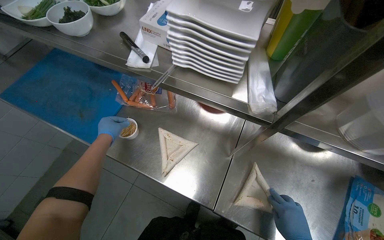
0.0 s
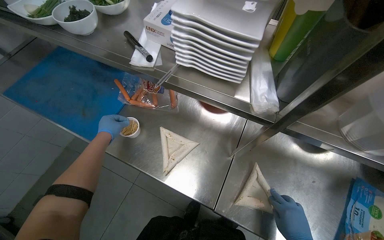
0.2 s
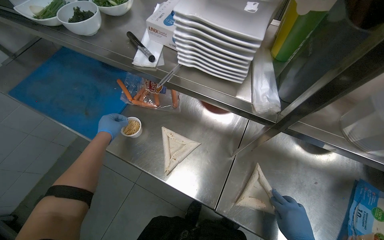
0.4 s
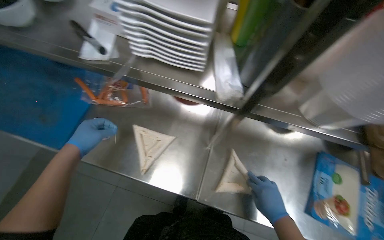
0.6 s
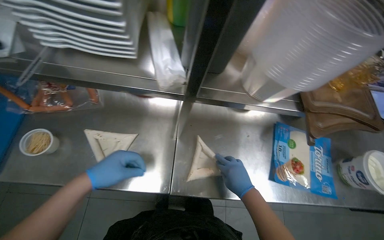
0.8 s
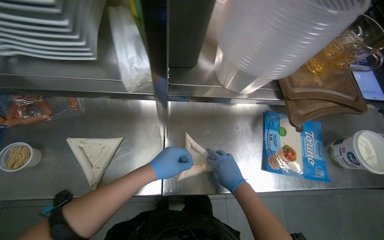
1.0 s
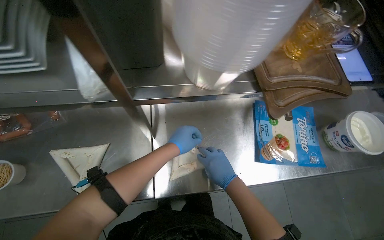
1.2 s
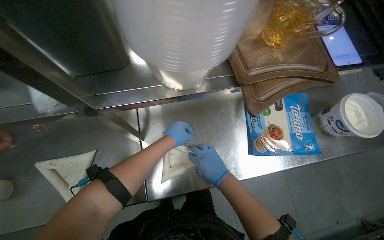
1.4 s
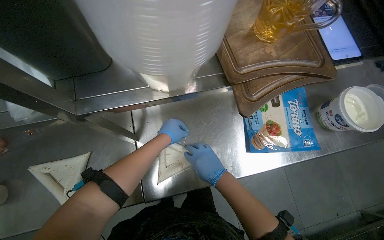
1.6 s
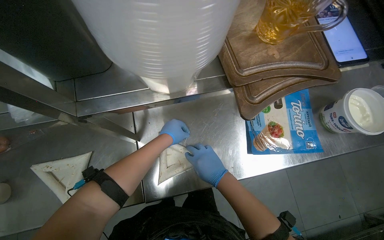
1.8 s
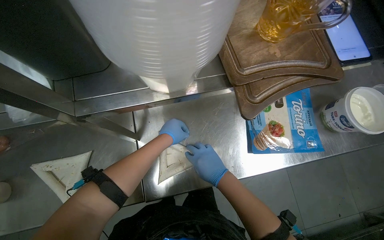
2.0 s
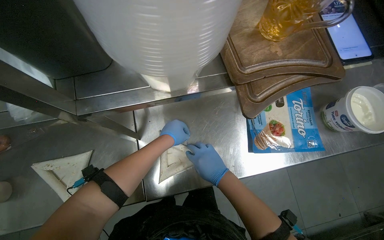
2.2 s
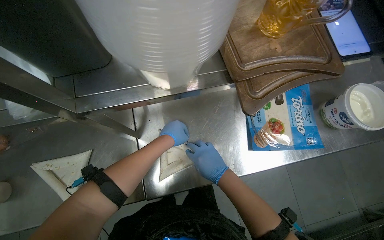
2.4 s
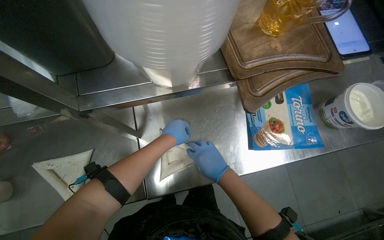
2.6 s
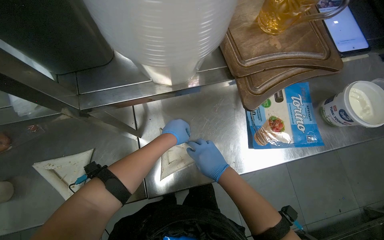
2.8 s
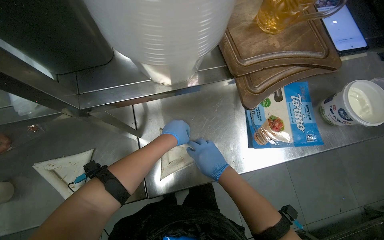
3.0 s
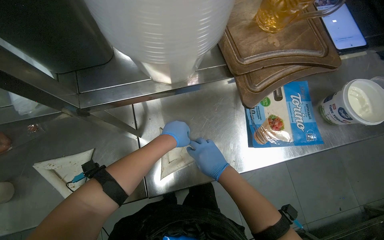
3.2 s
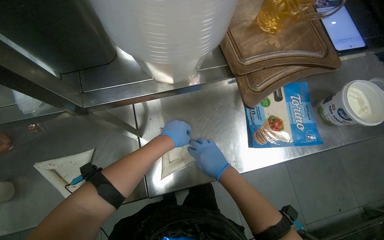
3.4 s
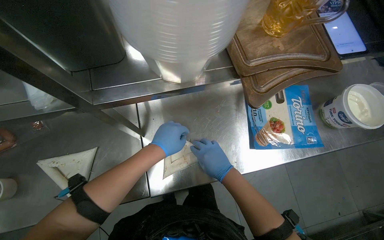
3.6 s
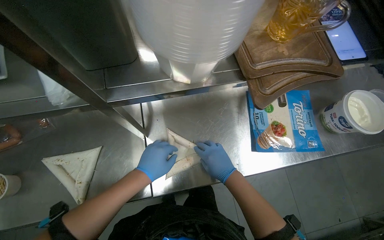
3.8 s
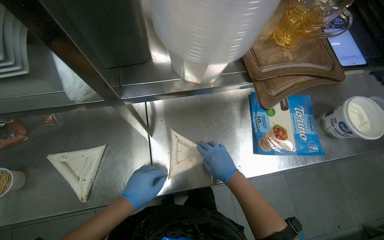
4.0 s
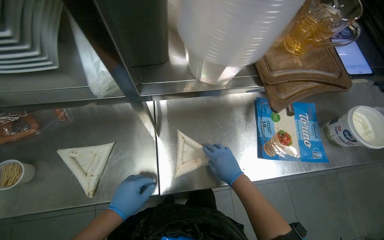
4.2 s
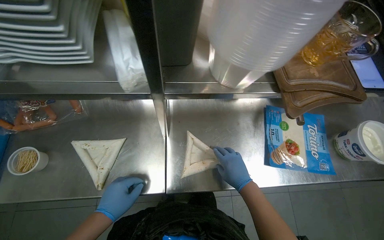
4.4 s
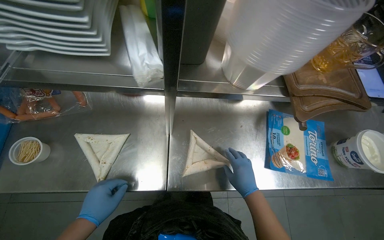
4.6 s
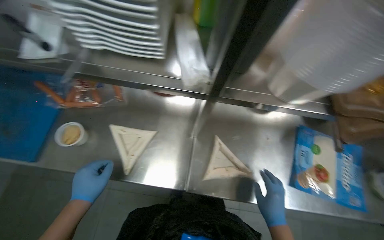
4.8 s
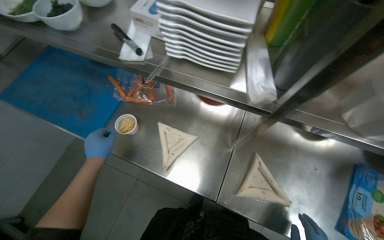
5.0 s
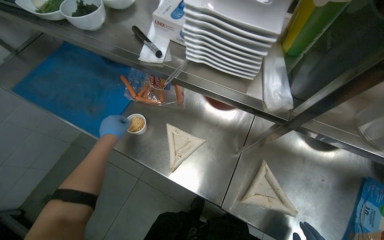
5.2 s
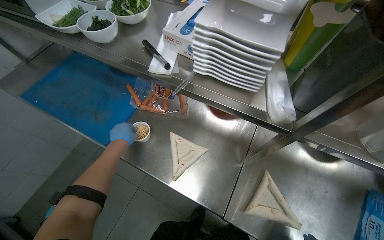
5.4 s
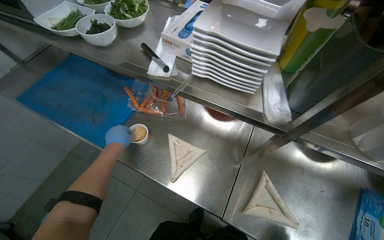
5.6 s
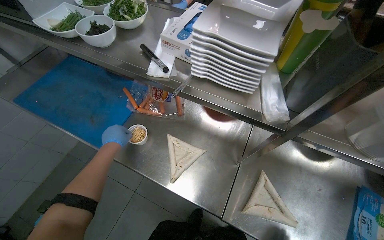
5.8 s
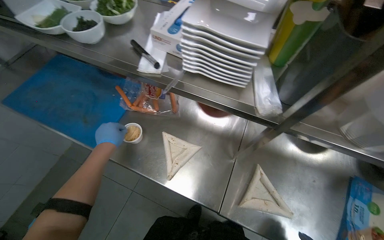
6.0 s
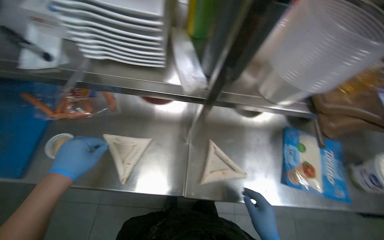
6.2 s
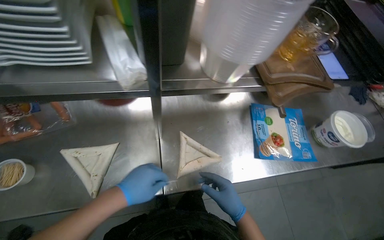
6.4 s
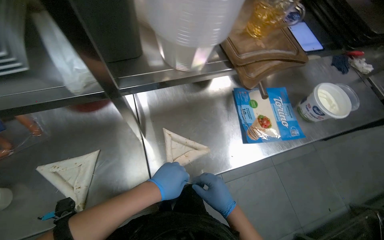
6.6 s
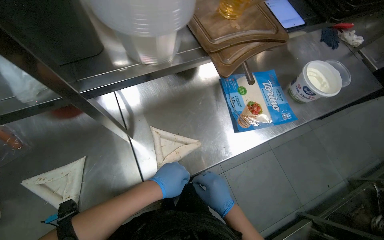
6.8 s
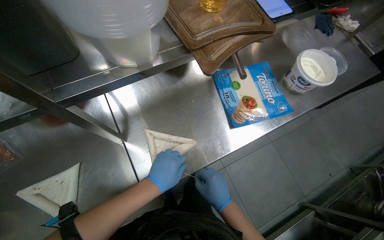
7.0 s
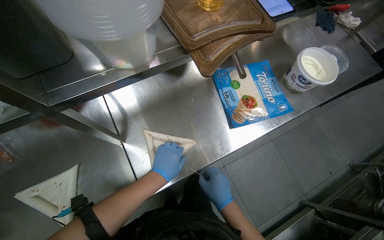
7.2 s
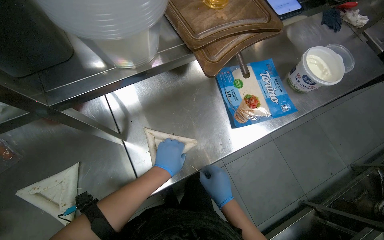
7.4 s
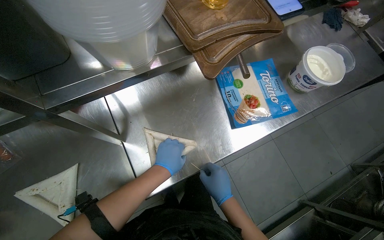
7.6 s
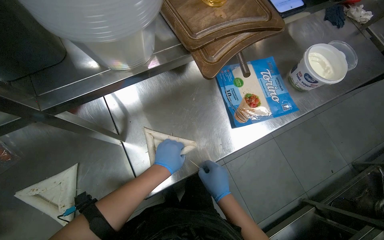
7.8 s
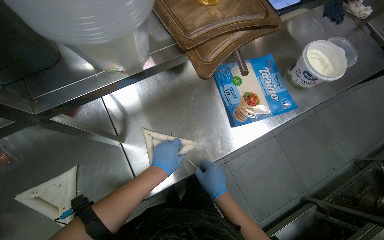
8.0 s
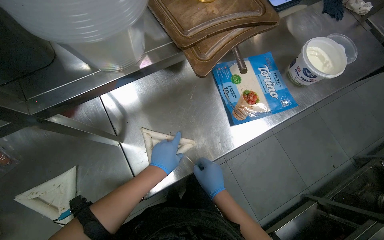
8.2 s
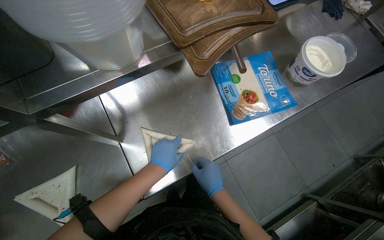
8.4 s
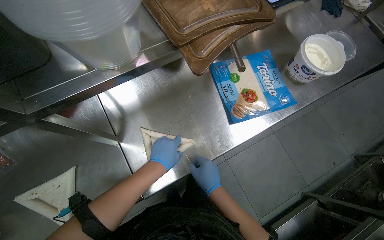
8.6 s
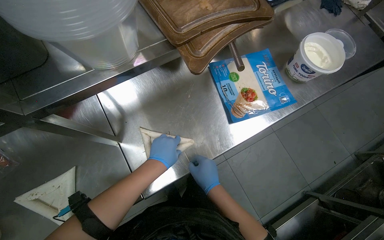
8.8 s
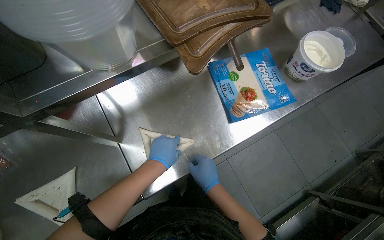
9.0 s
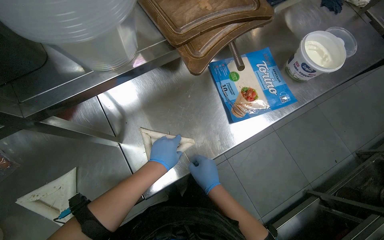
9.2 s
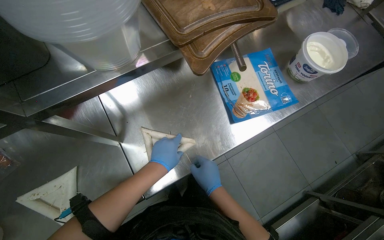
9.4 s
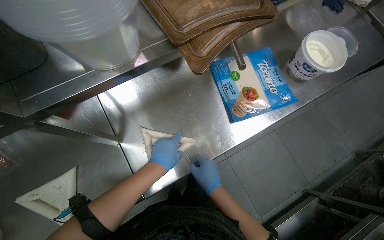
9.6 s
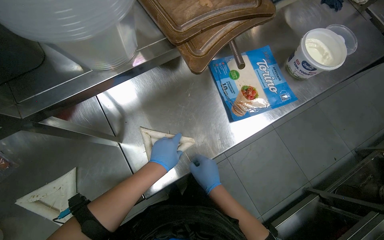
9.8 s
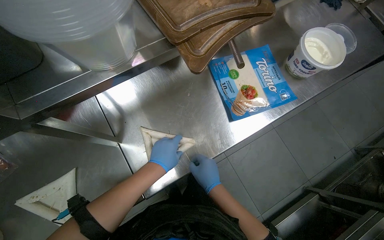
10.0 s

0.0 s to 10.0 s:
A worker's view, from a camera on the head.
Job: preparing food.
The whole recording: Securing rolled tortillas with toothpicks. The worker secures rolled tortillas with toothpicks on the metal counter.
0.0 to 1.4 s: The wearer looks about 35 degrees further to the right. The view tips downward by roughly 15 degrees. The left hand moves to the right, some 60 cm.
1.4 to 2.8 s: The hands keep their place.
2.8 to 4.2 s: The left hand goes about 30 cm down the picture, to the left and nearer to the camera.
4.2 to 5.8 s: The wearer's head swings about 35 degrees to the left. The camera pitches upward, by approximately 10 degrees.
5.8 to 7.2 s: The head rotates approximately 50 degrees to the right. The camera pitches downward, by roughly 20 degrees.
7.2 to 8.6 s: The hands are busy where they are.
8.6 to 10.0 s: The hands keep their place.

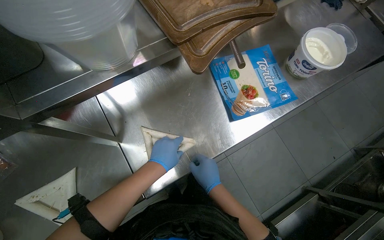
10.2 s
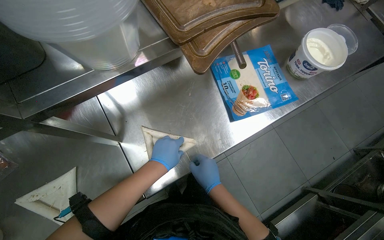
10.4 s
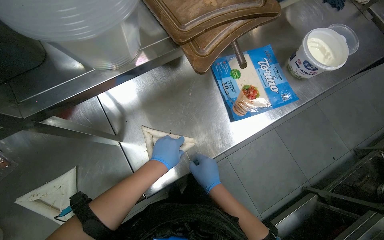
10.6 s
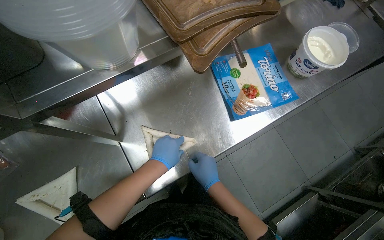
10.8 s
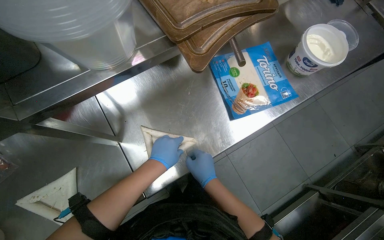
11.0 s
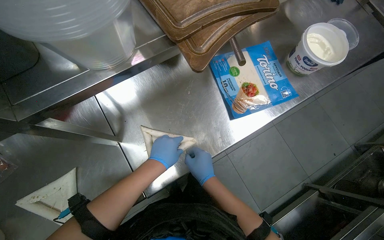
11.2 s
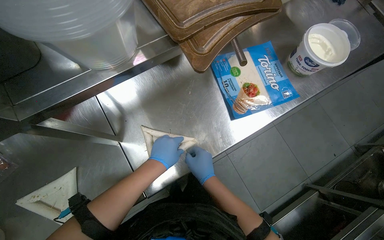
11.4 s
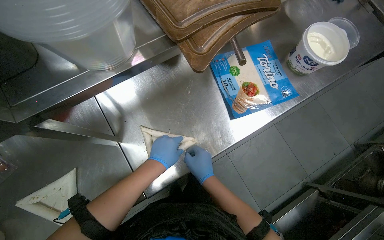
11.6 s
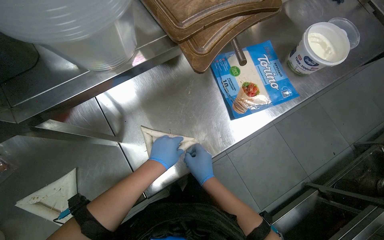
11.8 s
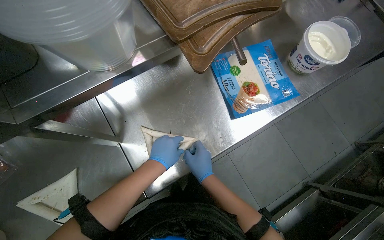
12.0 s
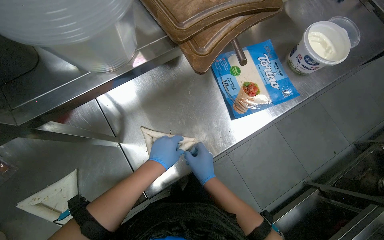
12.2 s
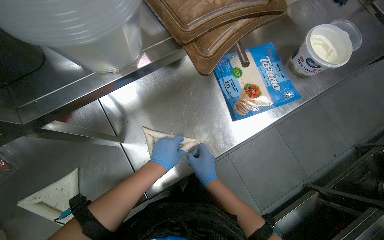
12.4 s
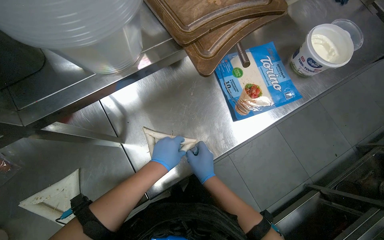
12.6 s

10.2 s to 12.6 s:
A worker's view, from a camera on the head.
Job: preparing food.
The whole recording: Securing rolled tortillas with toothpicks. The worker secures rolled tortillas with toothpicks on the metal counter.
10.2 to 11.4 s: The hands stay close to where they were, moving slightly.
11.4 to 12.6 s: The hands stay in one place.

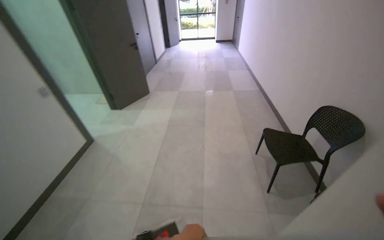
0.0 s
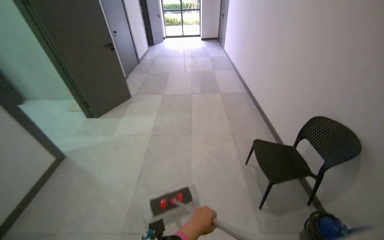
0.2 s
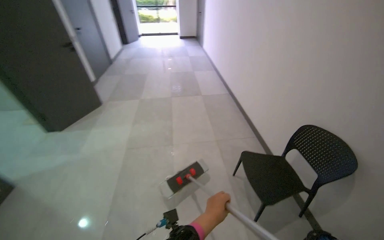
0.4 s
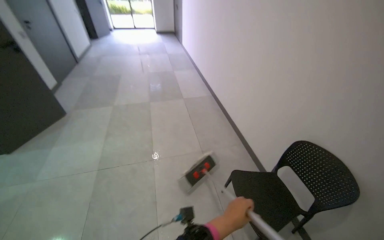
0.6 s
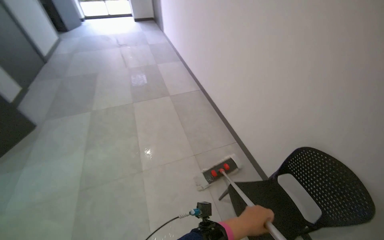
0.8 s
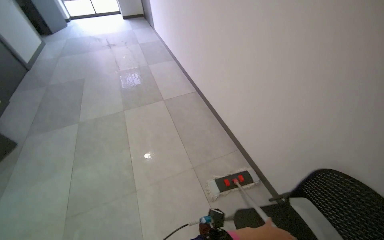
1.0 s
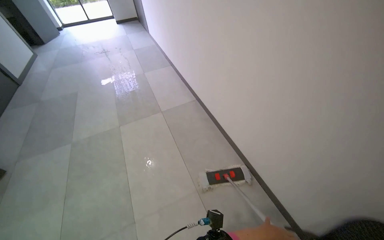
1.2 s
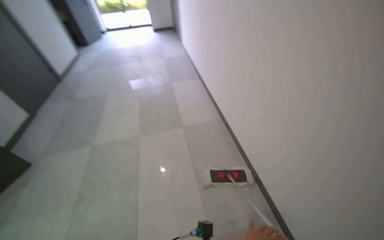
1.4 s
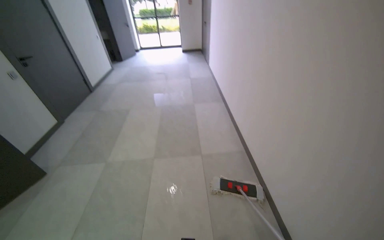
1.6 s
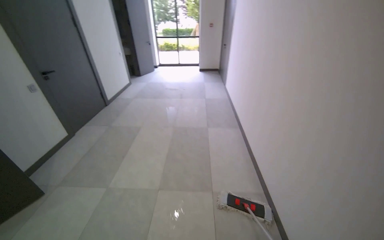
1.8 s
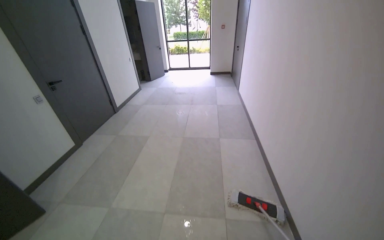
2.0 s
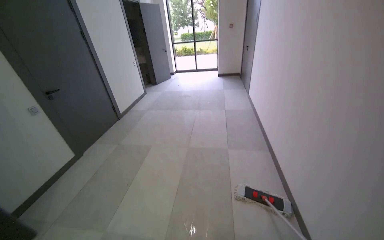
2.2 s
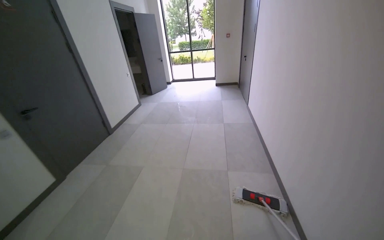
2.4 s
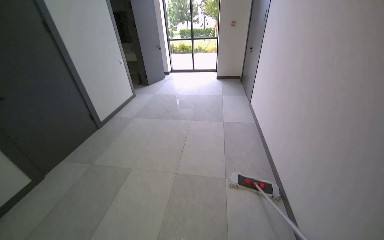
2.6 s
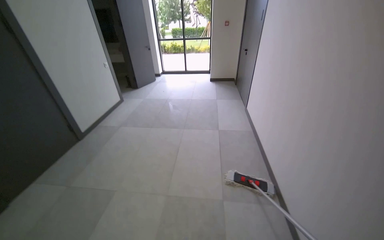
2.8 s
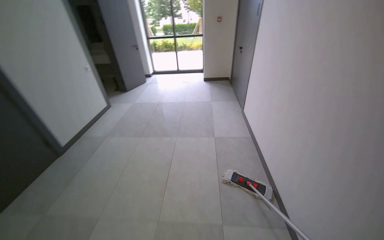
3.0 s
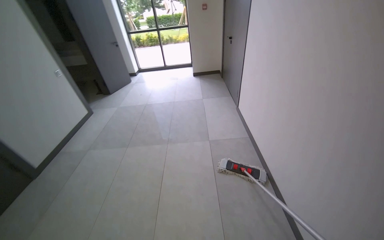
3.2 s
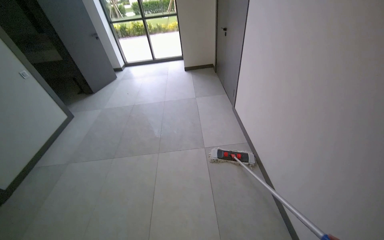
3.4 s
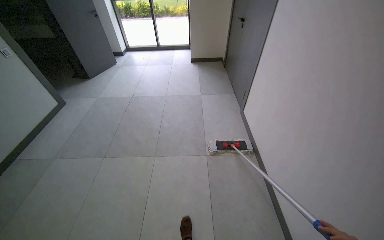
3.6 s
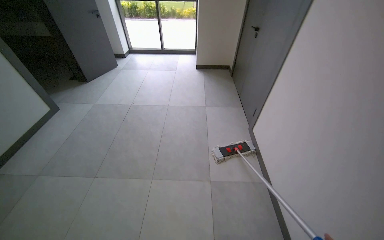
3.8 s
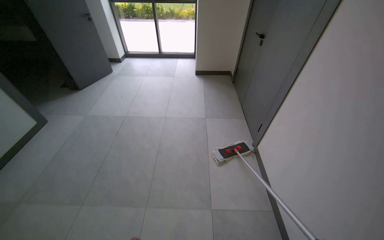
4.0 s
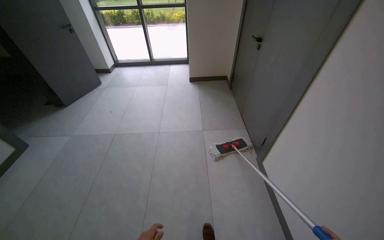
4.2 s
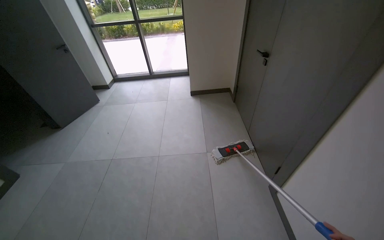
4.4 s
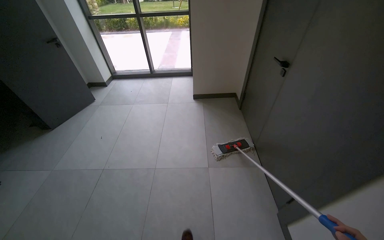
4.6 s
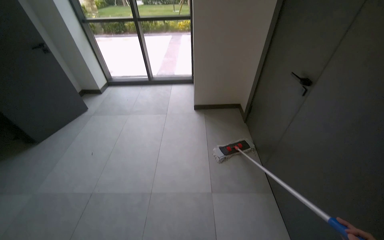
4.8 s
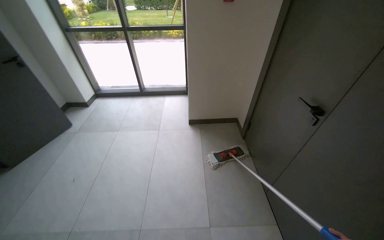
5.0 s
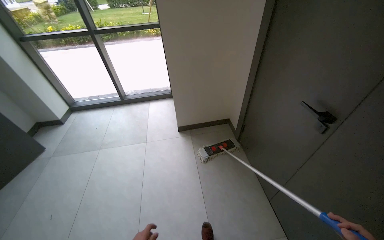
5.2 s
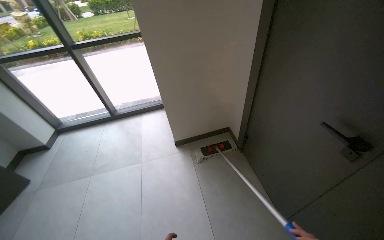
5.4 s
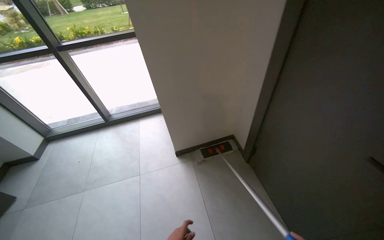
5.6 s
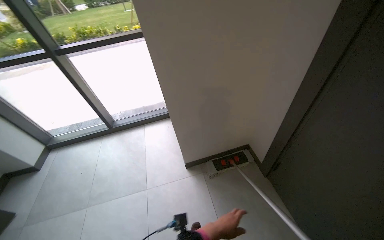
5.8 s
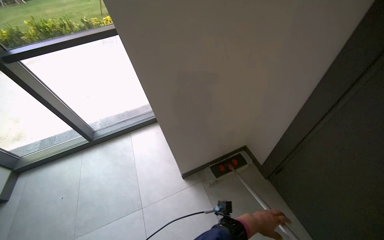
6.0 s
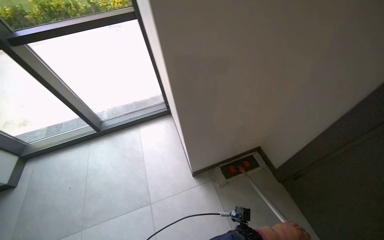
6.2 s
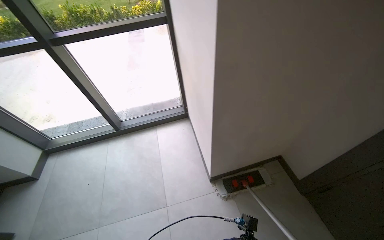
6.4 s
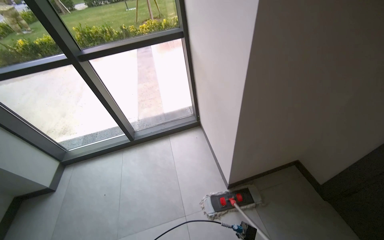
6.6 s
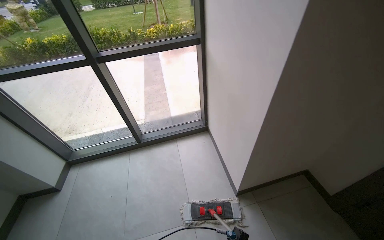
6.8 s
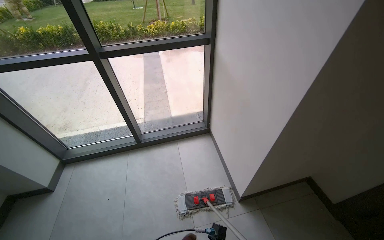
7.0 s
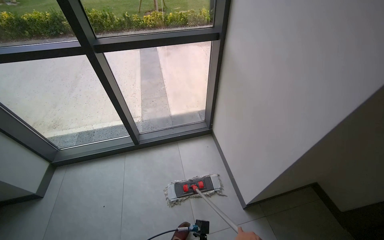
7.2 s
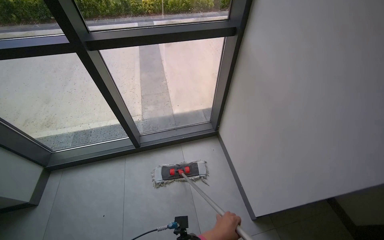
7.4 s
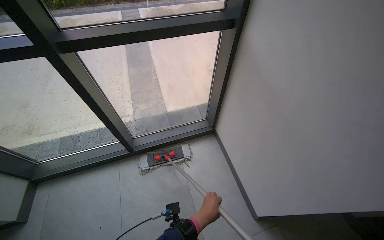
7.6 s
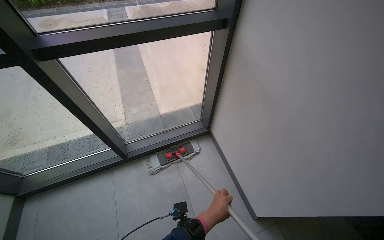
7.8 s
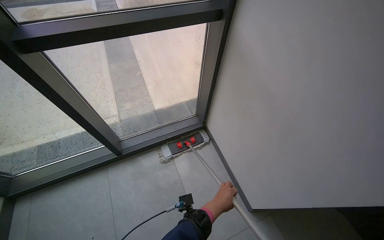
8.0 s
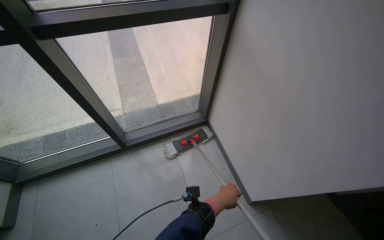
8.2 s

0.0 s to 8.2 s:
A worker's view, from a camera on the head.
Job: mopping floor.
The whole recording: Mopping hallway floor. The worker mops various areas.
0.0 to 1.6 s: The head travels some 2 m.
1.6 to 3.2 s: The camera is carried approximately 2 m.
3.2 to 5.0 s: The head travels roughly 2.5 m.
5.0 to 6.6 s: The camera travels about 1 m.
6.6 to 8.2 s: The head travels roughly 70 cm. The view tilts about 15 degrees downward.
